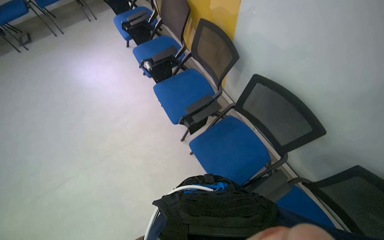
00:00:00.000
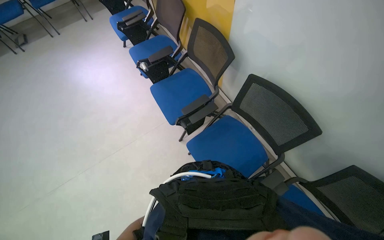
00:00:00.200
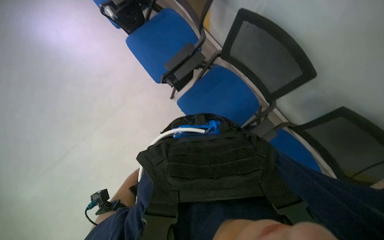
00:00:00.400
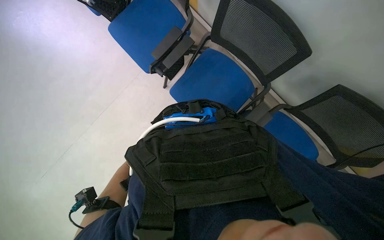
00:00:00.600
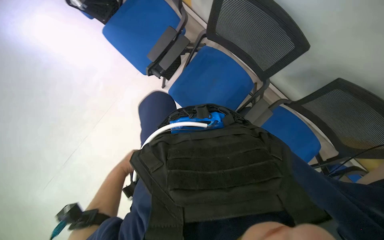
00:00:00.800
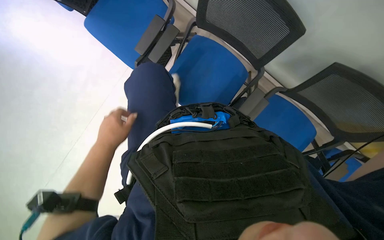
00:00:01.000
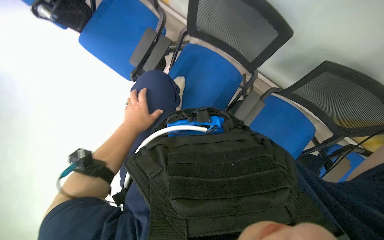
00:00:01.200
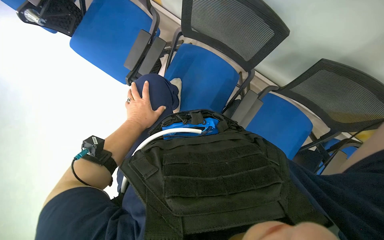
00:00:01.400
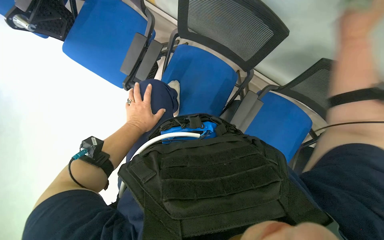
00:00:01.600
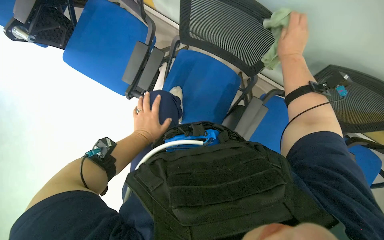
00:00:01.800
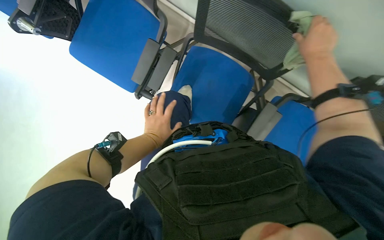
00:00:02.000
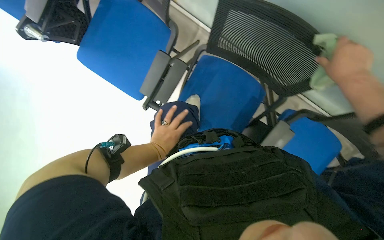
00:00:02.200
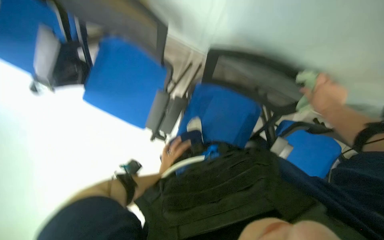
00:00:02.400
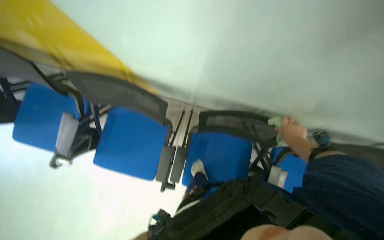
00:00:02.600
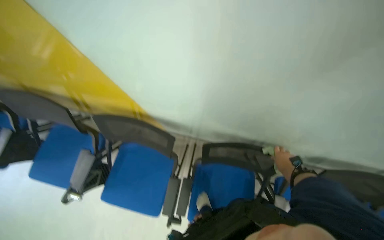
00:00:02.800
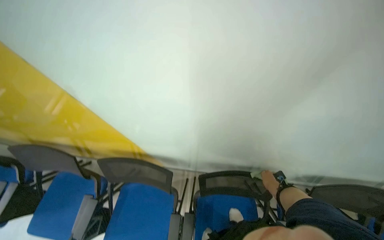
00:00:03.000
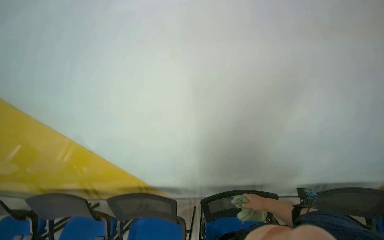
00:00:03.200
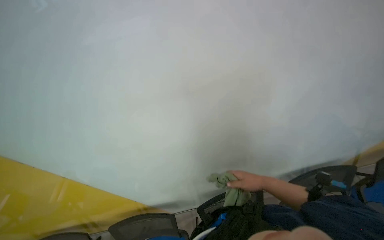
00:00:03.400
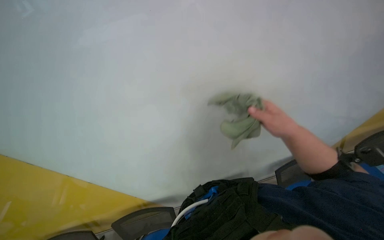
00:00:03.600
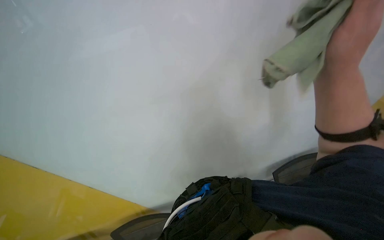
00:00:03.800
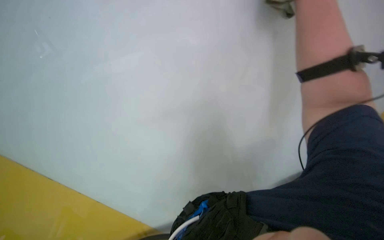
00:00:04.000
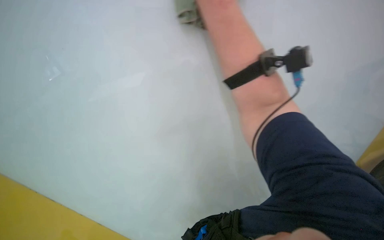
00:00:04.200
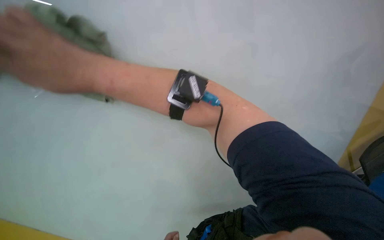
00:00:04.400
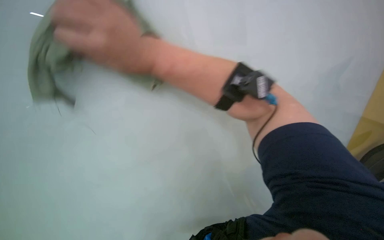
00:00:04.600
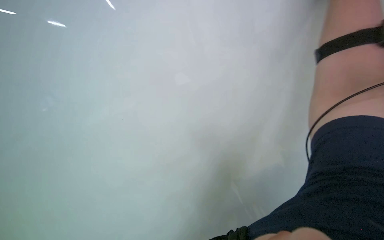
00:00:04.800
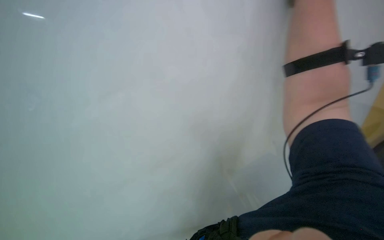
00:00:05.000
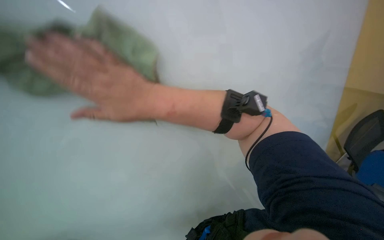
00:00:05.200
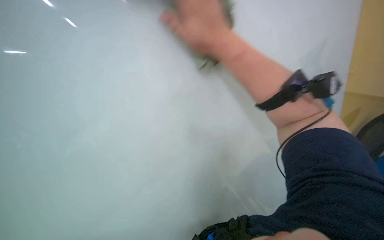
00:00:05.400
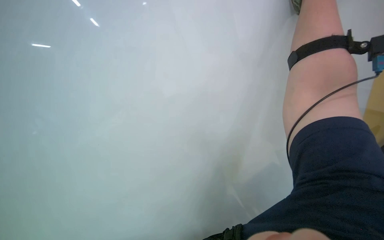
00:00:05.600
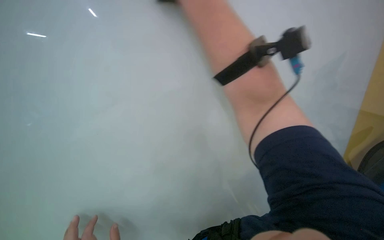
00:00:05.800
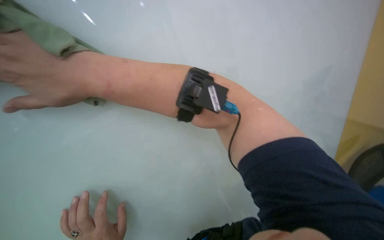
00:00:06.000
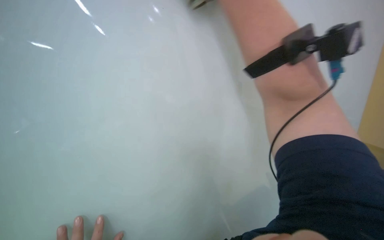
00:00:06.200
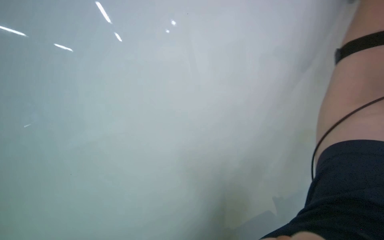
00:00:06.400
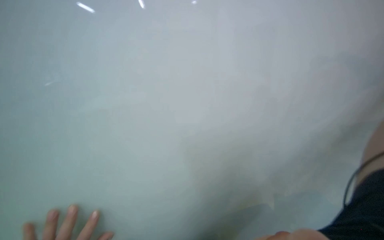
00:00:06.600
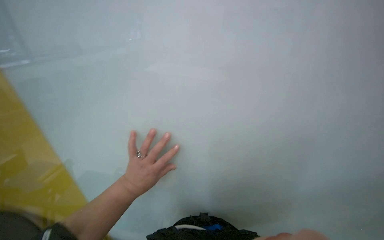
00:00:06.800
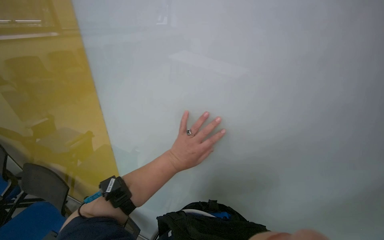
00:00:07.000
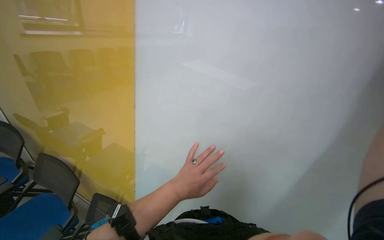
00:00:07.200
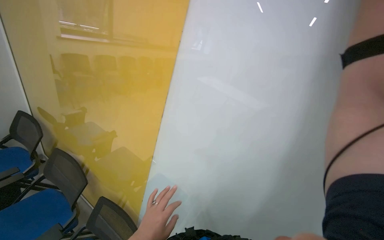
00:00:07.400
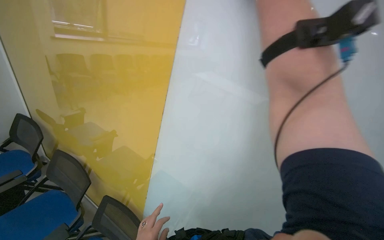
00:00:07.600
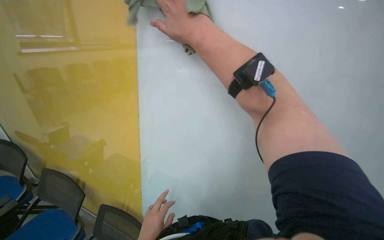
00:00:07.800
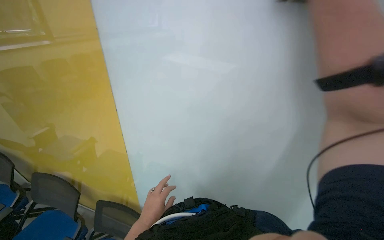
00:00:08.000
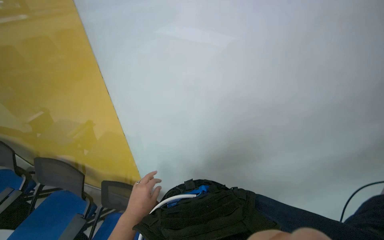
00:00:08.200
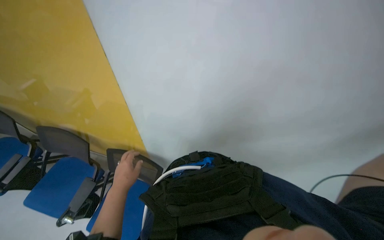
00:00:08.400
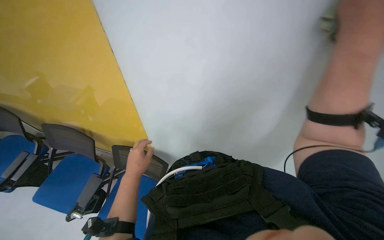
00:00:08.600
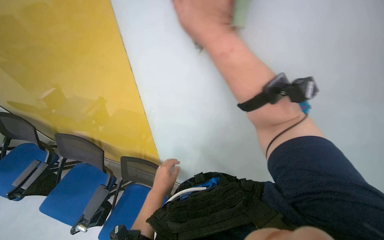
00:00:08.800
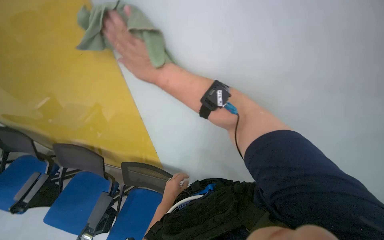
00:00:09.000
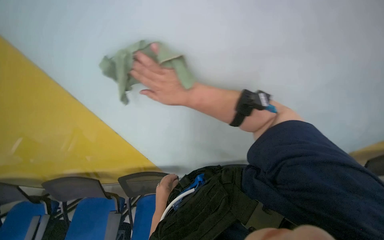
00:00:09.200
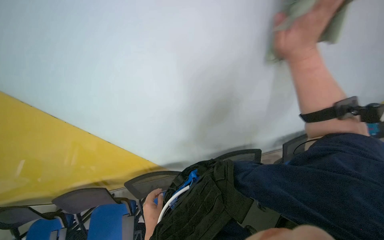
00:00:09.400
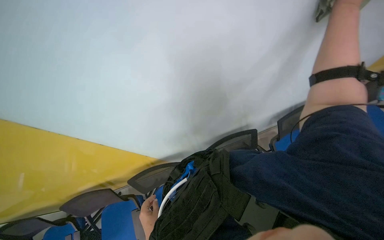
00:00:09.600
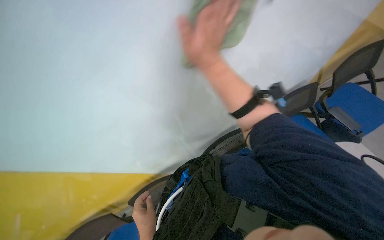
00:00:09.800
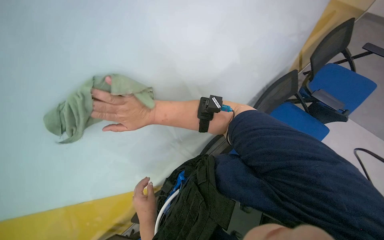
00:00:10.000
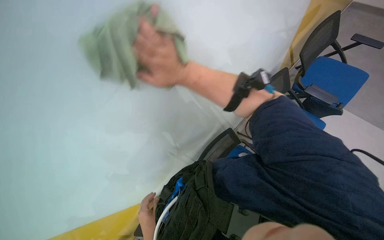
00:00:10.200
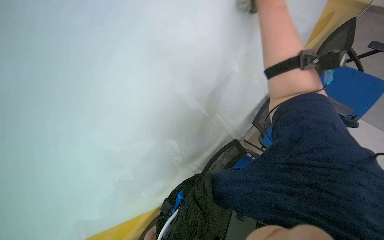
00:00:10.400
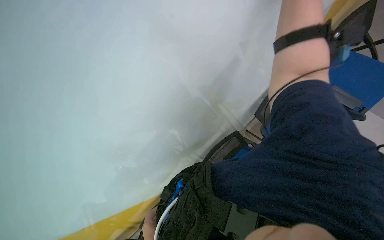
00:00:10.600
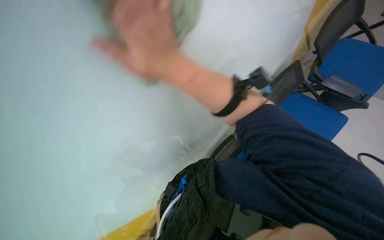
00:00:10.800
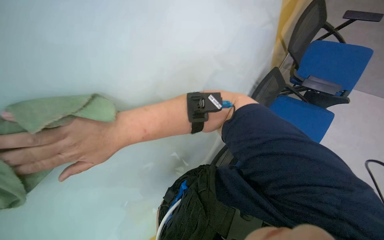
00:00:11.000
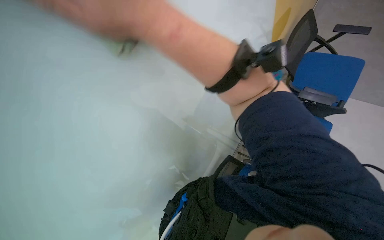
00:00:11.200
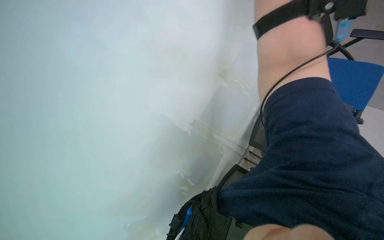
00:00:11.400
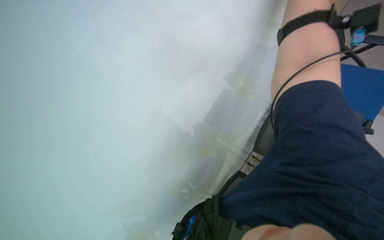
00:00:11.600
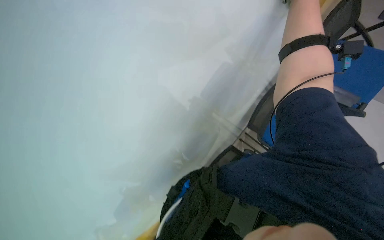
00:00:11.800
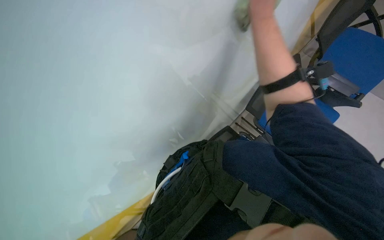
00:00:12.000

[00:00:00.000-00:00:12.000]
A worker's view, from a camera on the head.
Job: wiping surfaces.
The whole recording: Wiping white board. The worker wipes the white board with a cloth.
00:00:00.000 to 00:00:01.600: The view tips downward by about 20 degrees. The scene turns approximately 25 degrees counterclockwise in the picture.
00:00:01.600 to 00:00:03.000: The wearer moves about 40 cm. The view tips upward by some 40 degrees. Everything in view rotates about 25 degrees counterclockwise.
00:00:03.000 to 00:00:04.400: The camera travels some 40 cm. The view tips upward by roughly 30 degrees. The scene rotates counterclockwise by roughly 45 degrees.
00:00:07.600 to 00:00:09.000: The camera pitches downward, by approximately 25 degrees.
00:00:09.000 to 00:00:10.400: Everything in view rotates approximately 55 degrees counterclockwise.

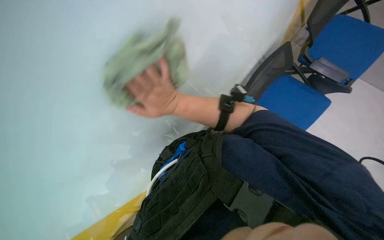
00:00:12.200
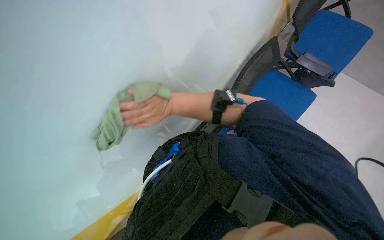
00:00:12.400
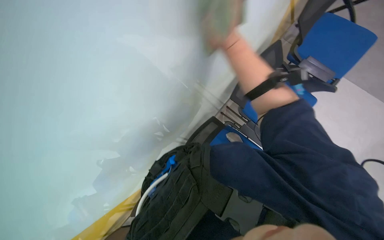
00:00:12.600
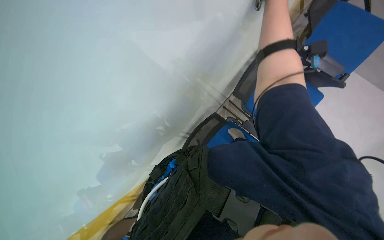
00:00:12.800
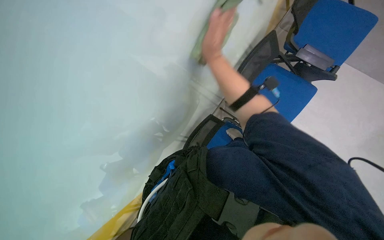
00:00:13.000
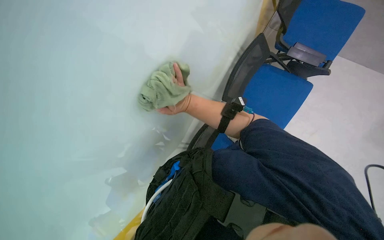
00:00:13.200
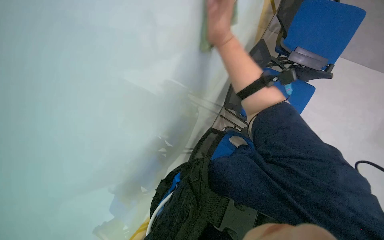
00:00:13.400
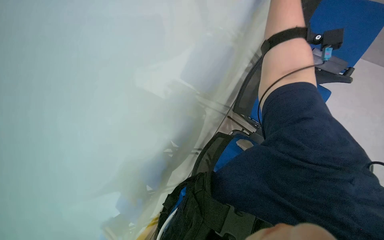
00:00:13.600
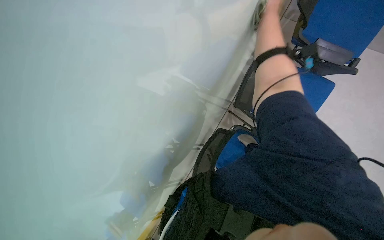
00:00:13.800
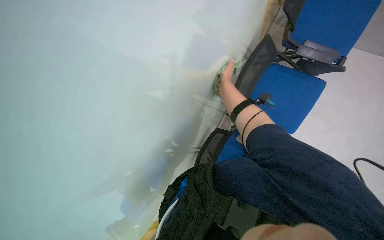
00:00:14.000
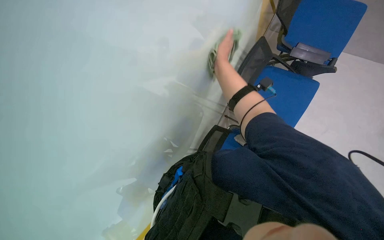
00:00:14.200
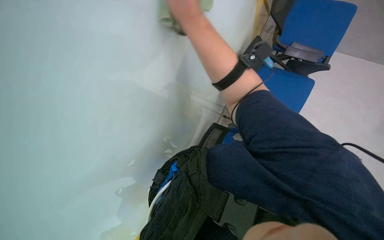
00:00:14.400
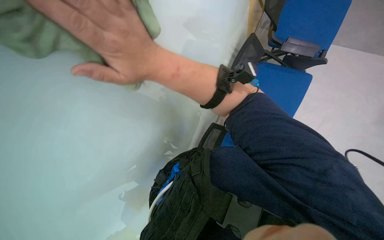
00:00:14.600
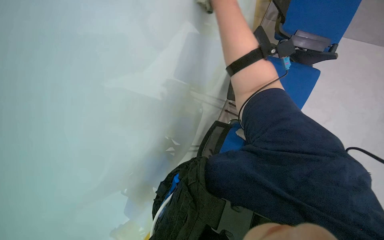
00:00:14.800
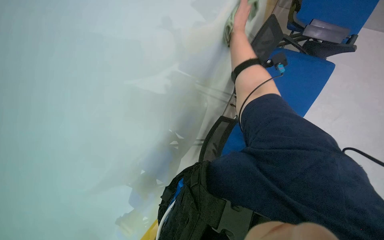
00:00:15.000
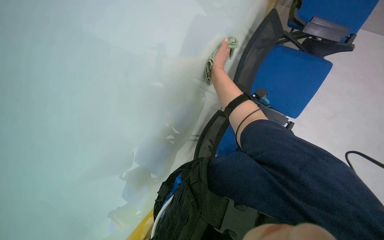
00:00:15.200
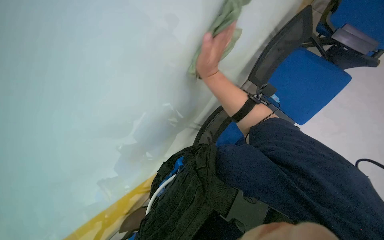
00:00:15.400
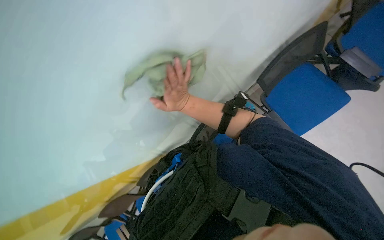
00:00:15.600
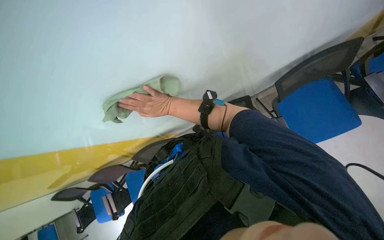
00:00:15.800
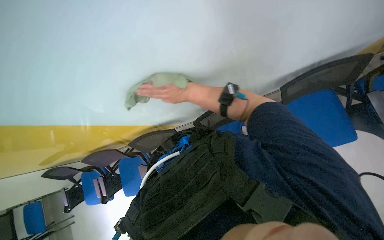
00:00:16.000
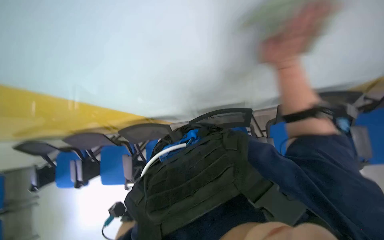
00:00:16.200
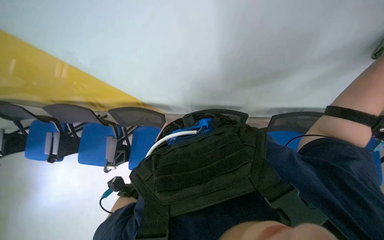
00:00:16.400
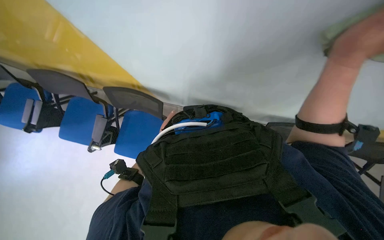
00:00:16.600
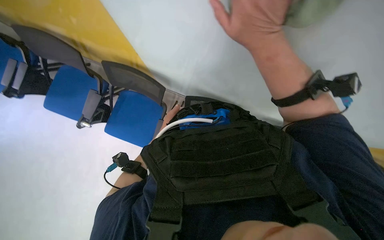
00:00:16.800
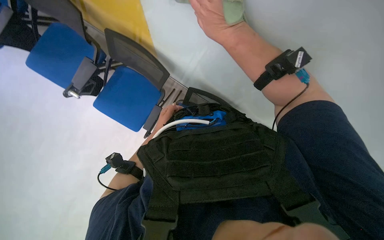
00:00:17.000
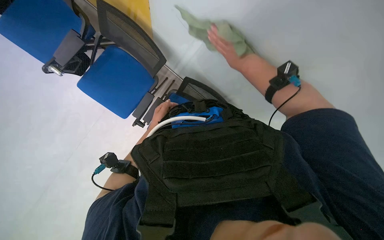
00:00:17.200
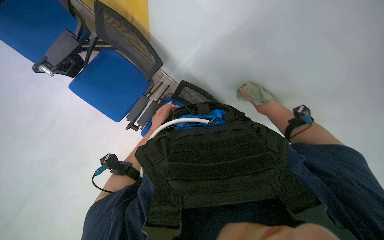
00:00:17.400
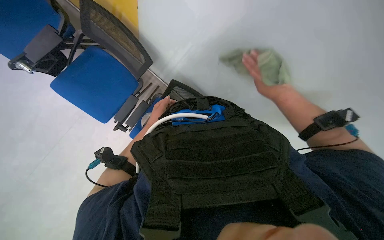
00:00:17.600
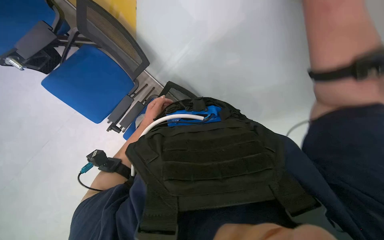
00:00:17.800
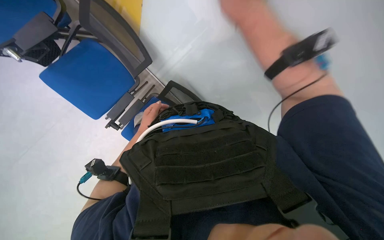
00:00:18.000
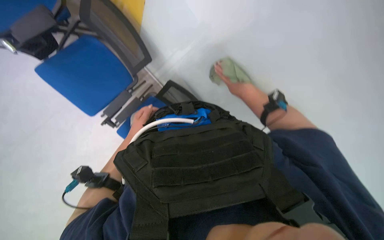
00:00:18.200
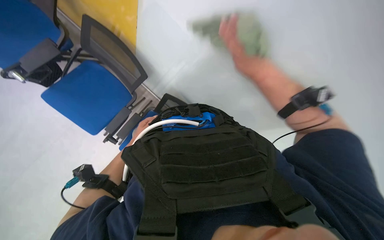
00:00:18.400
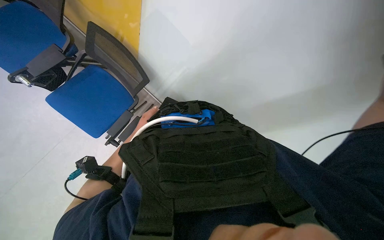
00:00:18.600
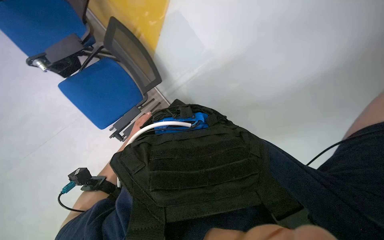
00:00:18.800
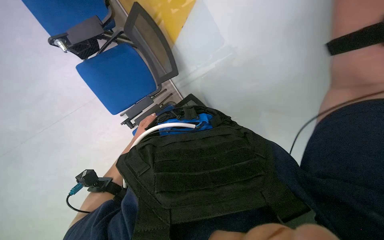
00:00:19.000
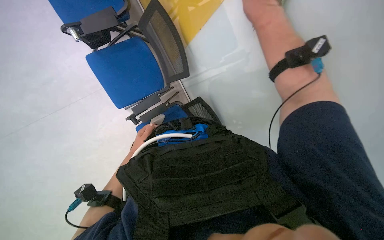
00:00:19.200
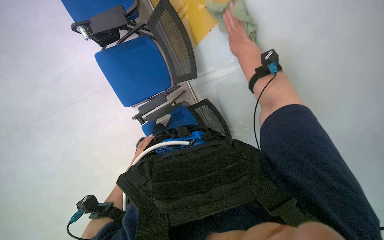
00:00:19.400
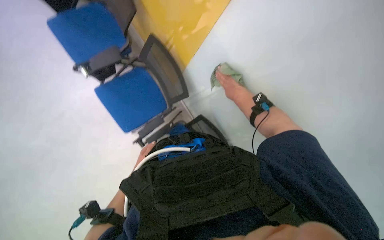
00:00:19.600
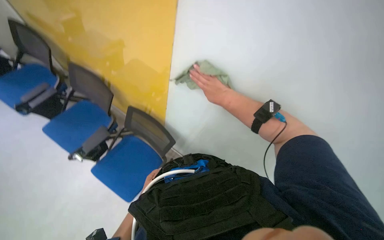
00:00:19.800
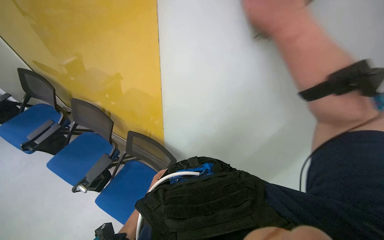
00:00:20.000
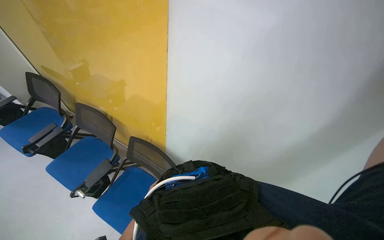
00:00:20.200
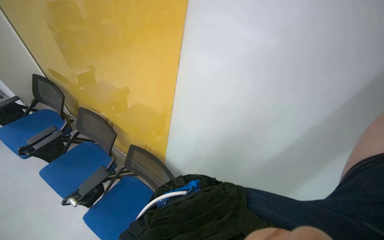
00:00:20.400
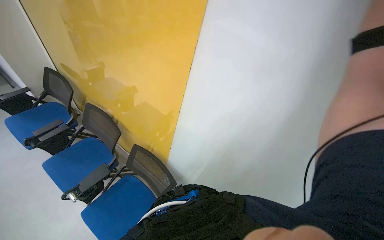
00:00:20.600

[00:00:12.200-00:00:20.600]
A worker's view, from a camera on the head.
Job: wiping surfaces.
The whole recording: Wiping white board. The worker wipes the white board with a cloth.
00:00:15.000 to 00:00:16.400: The wearer looks roughly 10 degrees further downward. The scene rotates clockwise by some 65 degrees.
00:00:16.400 to 00:00:17.800: The view swings some 25 degrees to the right. The wearer looks some 15 degrees further downward. The scene rotates clockwise by approximately 35 degrees.
00:00:17.800 to 00:00:19.200: The right hand goes about 20 cm up the picture and farther from the camera, while the left hand shifts about 15 cm down the picture and to the left, and goes farther from the camera and returns, roughly 10 cm each way.
00:00:19.200 to 00:00:20.600: The view tips upward by about 40 degrees. The scene rotates counterclockwise by roughly 25 degrees.
